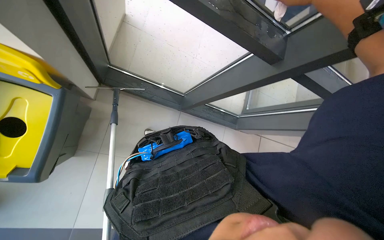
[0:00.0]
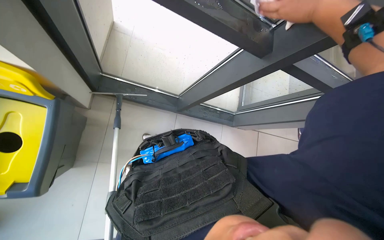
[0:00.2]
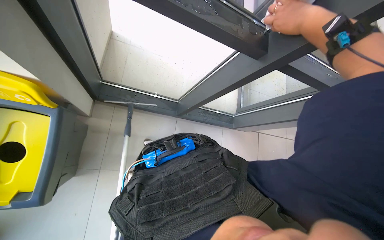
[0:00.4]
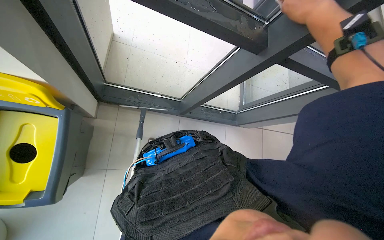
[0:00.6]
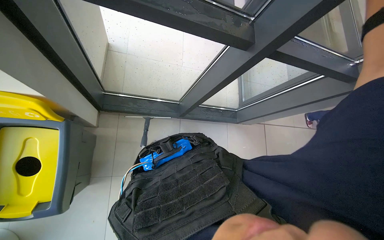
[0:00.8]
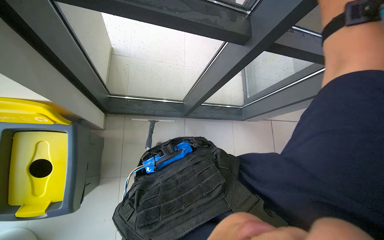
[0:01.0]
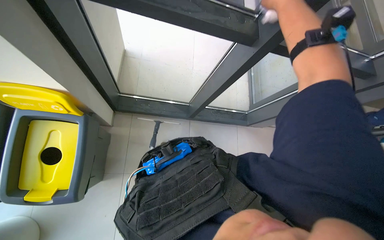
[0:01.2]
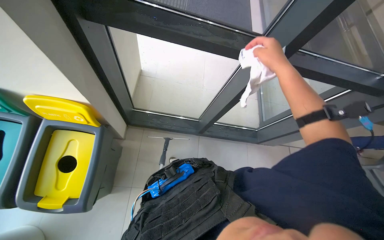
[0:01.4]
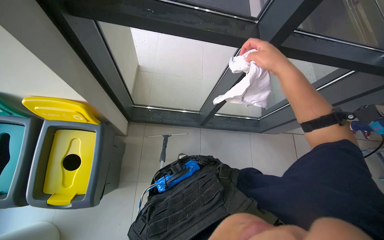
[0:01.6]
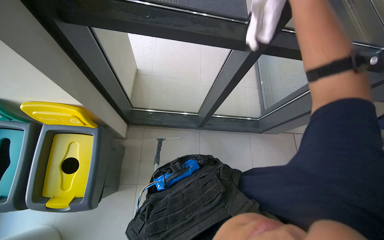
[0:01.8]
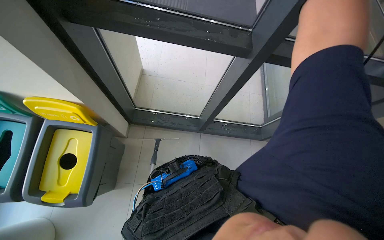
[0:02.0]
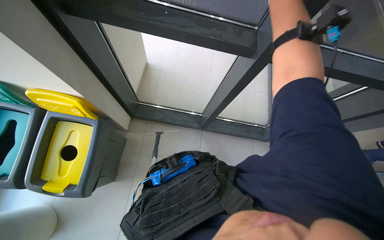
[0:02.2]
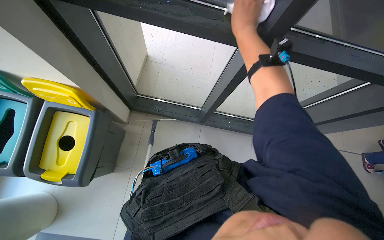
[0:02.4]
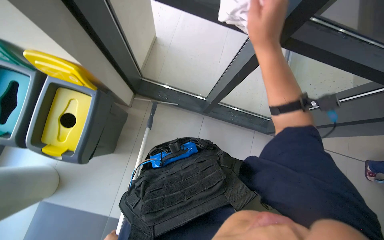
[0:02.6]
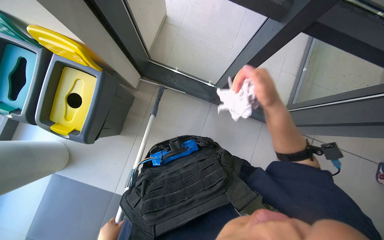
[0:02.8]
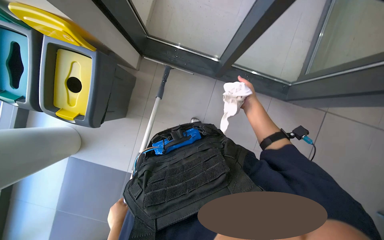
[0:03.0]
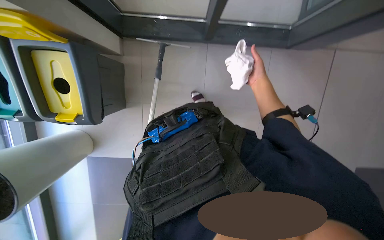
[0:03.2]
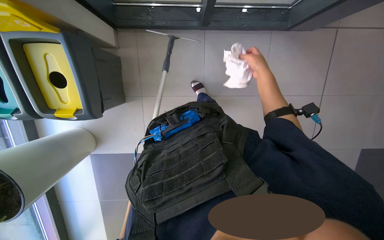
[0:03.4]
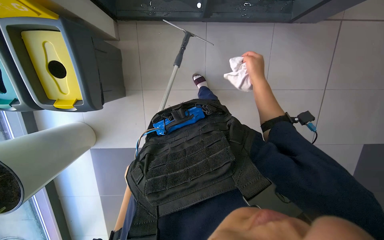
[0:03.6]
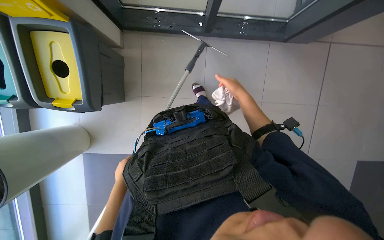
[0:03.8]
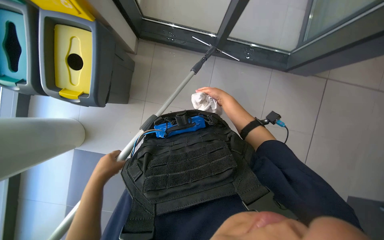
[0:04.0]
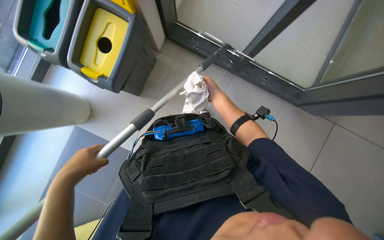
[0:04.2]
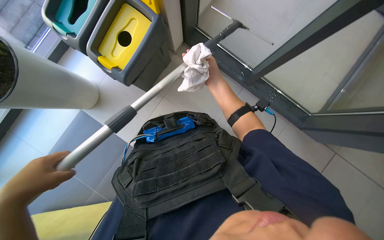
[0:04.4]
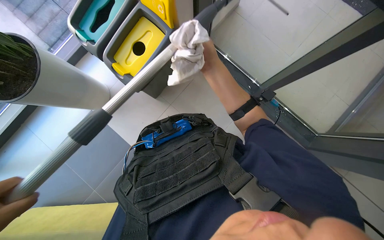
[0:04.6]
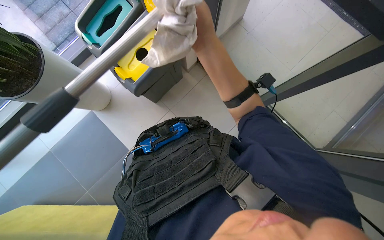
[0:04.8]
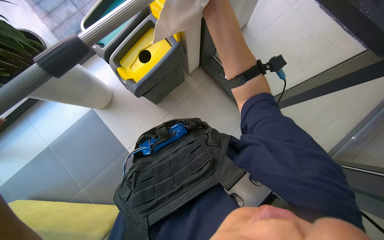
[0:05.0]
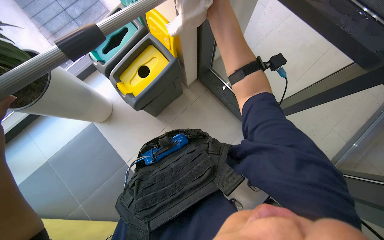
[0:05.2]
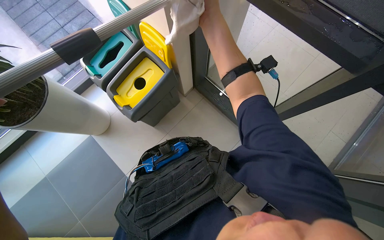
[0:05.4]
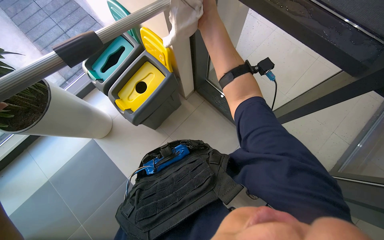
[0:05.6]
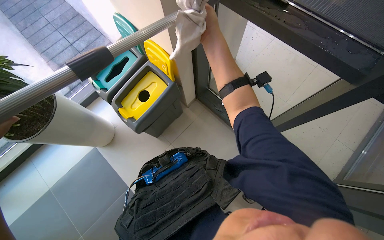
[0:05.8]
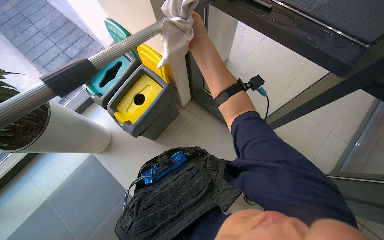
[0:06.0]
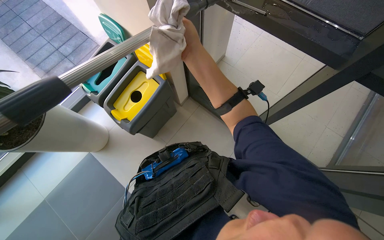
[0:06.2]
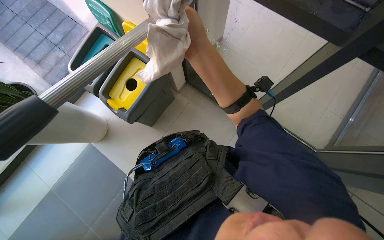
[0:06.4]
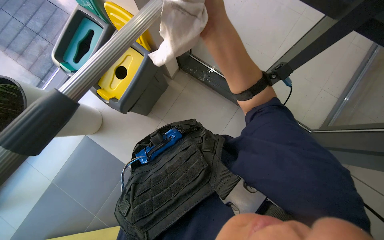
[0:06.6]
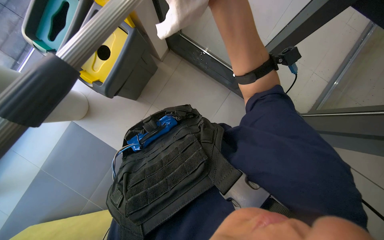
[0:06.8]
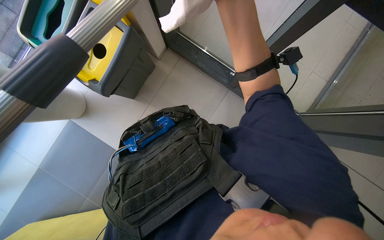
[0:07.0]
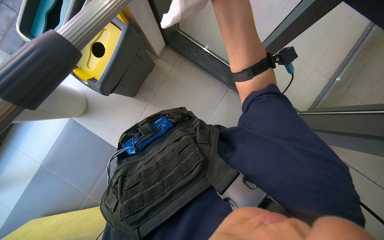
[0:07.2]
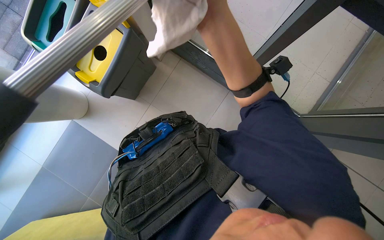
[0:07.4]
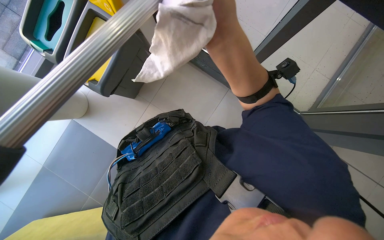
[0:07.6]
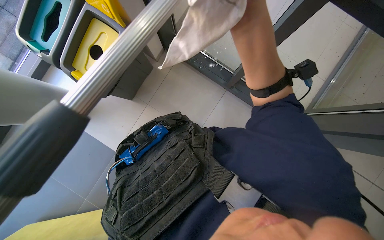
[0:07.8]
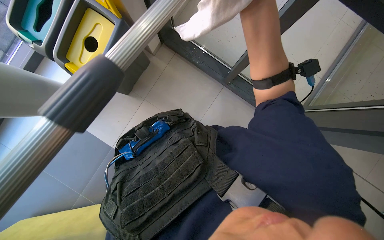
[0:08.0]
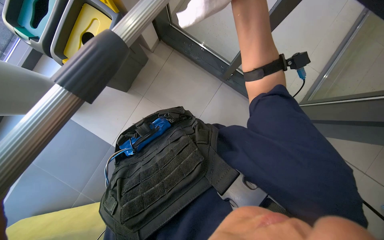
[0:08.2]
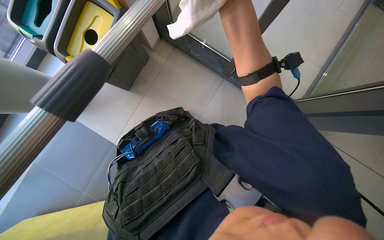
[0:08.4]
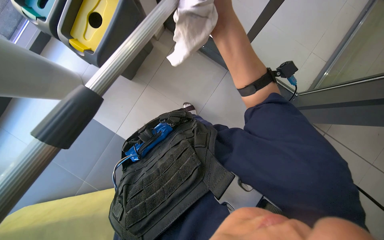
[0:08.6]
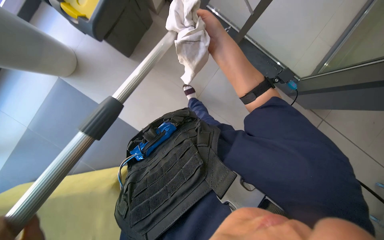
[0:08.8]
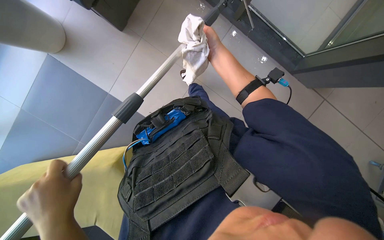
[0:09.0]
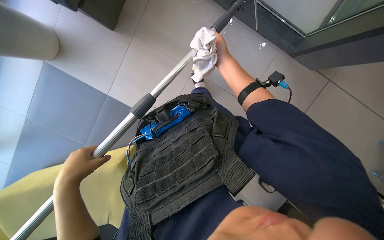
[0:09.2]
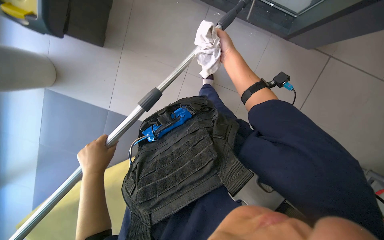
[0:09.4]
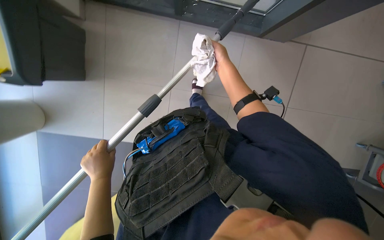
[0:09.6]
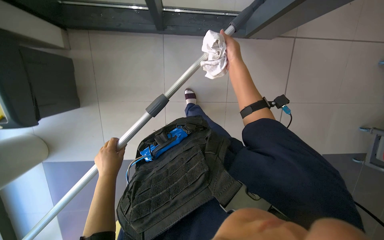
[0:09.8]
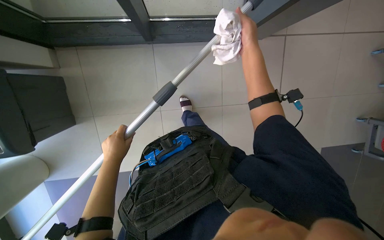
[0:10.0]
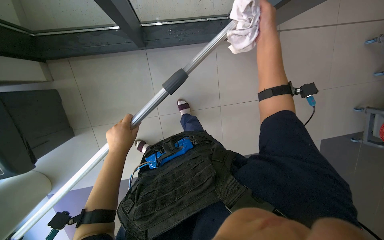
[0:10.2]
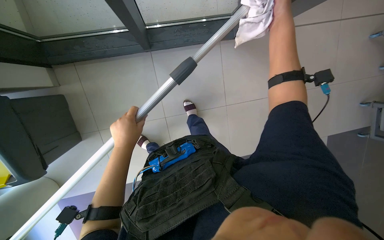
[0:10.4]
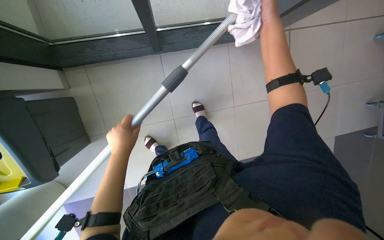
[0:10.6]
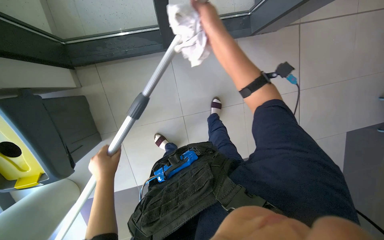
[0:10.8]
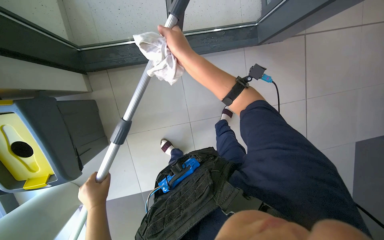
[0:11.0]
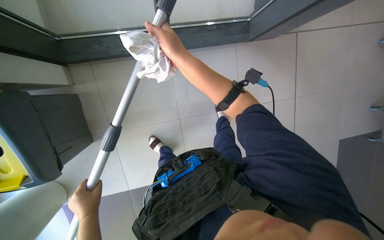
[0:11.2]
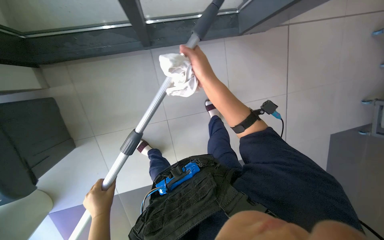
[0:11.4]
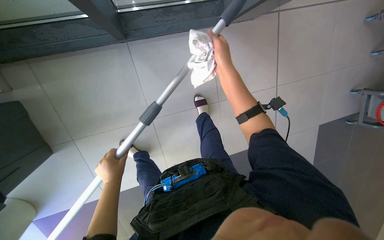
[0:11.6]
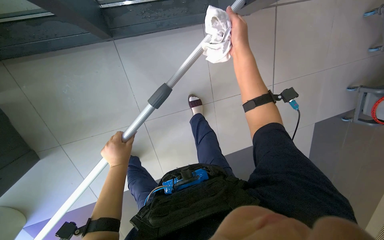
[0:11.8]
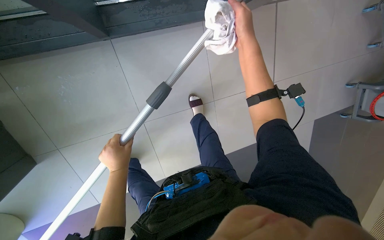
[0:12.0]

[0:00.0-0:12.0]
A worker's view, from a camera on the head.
Job: cleaning windows.
The whole recording: Cleaning glass panels. The worker cleans the glass panels with a long pole tool and then wipes them with a cloth.
0:01.6 to 0:03.0: The wearer looks roughly 20 degrees further to the left. The camera pitches downward, by about 20 degrees.
0:03.0 to 0:04.4: The scene turns about 30 degrees clockwise in the picture.
0:04.4 to 0:06.0: The view tips upward by roughly 20 degrees. The right hand travels up the picture and nearer to the camera by approximately 30 cm.
0:06.0 to 0:07.6: The wearer looks some 20 degrees further downward. The right hand is displaced down the picture by about 15 cm.
0:07.6 to 0:09.0: The view tilts some 15 degrees downward. The right hand shifts roughly 20 cm farther from the camera.
0:09.0 to 0:10.4: The left hand travels up the picture and farther from the camera by about 20 cm.

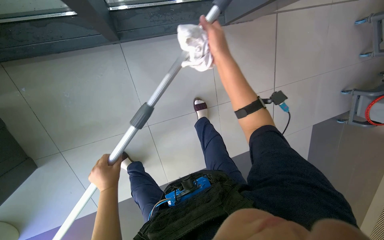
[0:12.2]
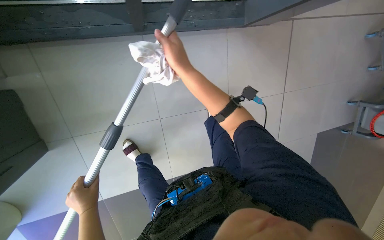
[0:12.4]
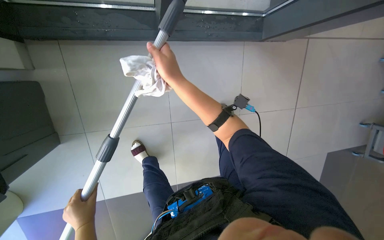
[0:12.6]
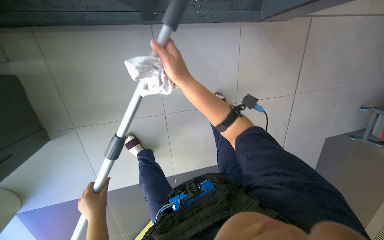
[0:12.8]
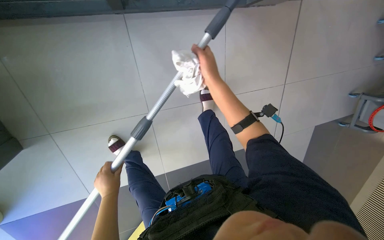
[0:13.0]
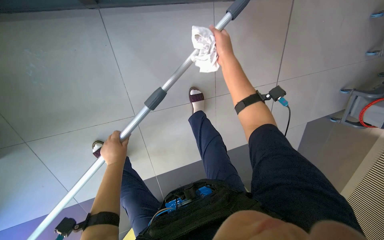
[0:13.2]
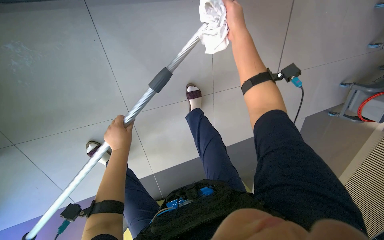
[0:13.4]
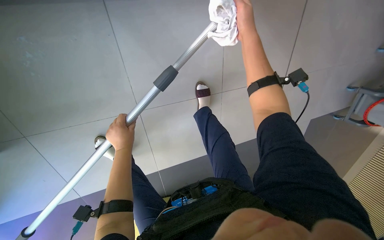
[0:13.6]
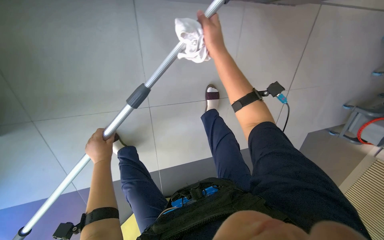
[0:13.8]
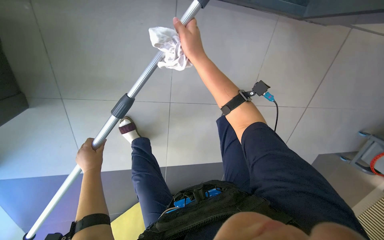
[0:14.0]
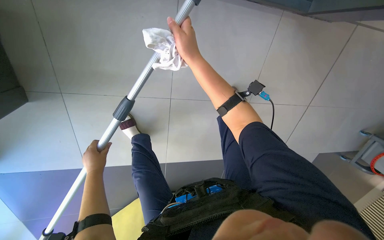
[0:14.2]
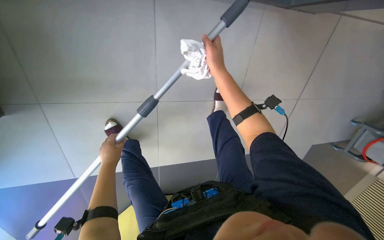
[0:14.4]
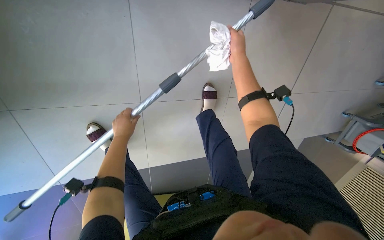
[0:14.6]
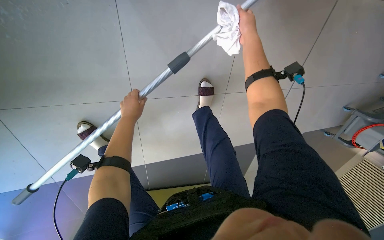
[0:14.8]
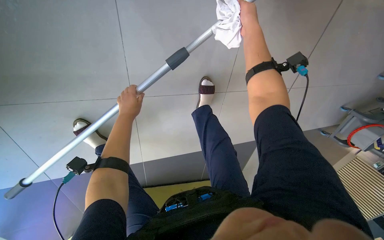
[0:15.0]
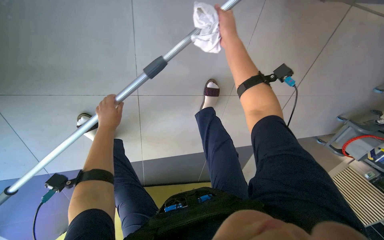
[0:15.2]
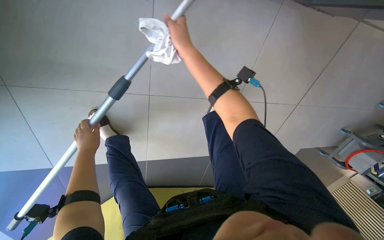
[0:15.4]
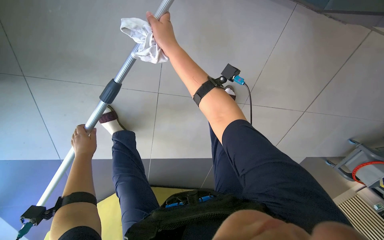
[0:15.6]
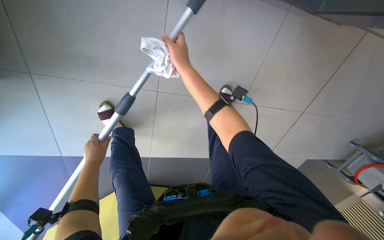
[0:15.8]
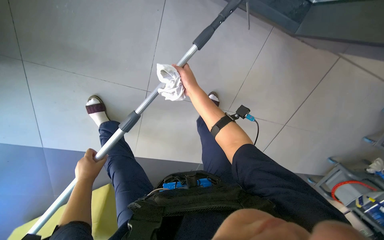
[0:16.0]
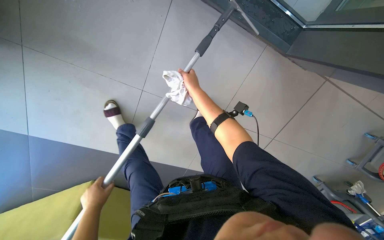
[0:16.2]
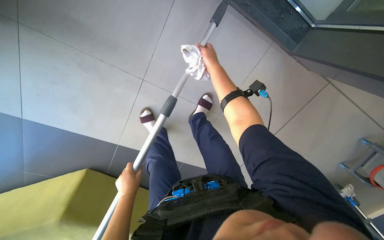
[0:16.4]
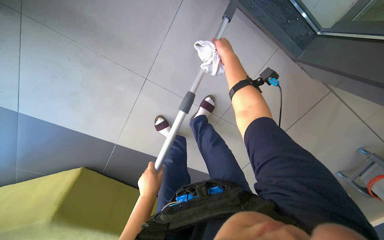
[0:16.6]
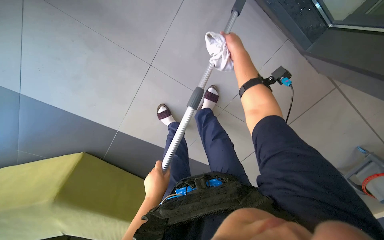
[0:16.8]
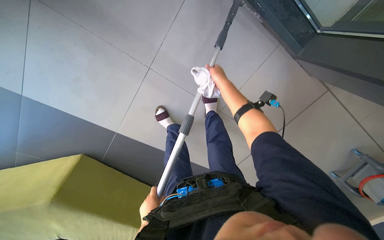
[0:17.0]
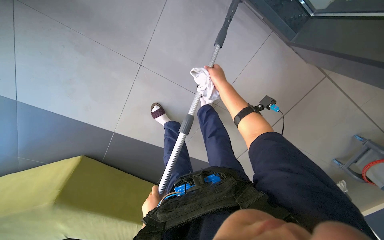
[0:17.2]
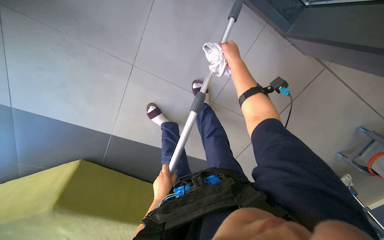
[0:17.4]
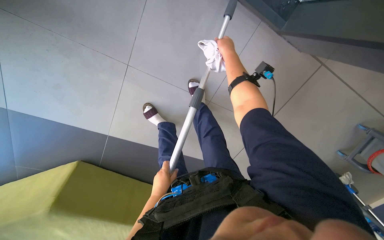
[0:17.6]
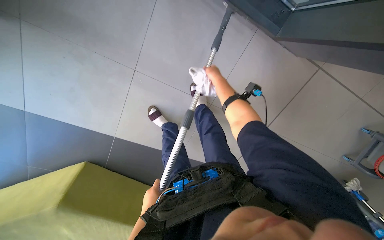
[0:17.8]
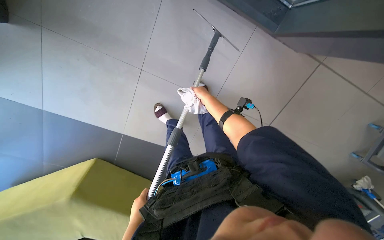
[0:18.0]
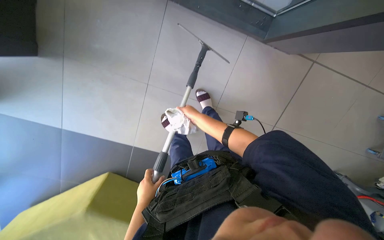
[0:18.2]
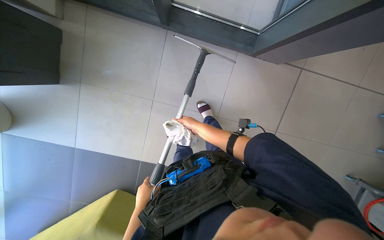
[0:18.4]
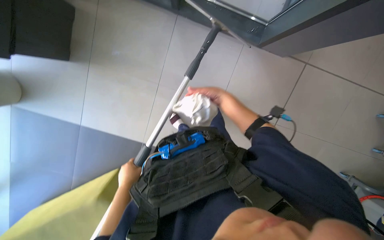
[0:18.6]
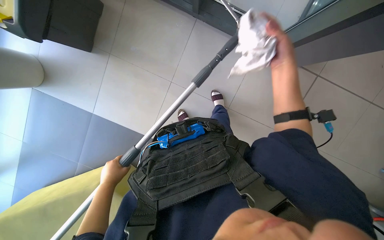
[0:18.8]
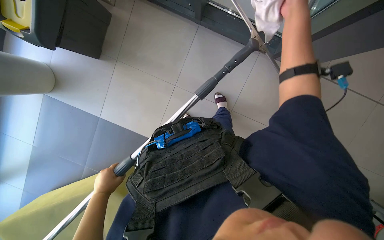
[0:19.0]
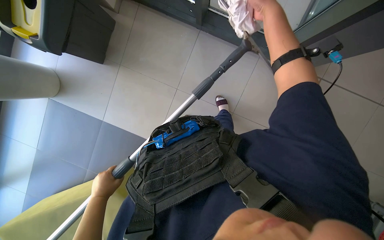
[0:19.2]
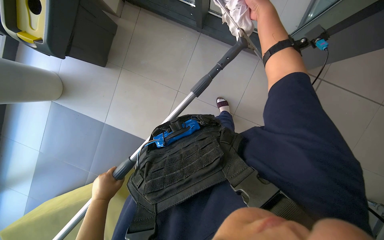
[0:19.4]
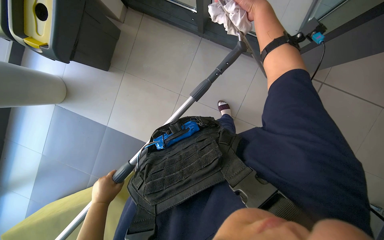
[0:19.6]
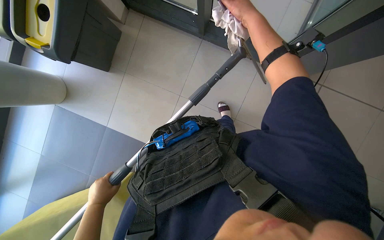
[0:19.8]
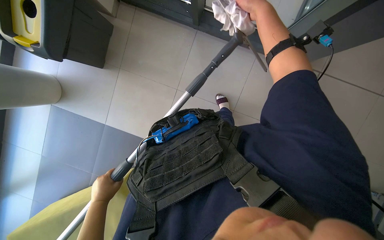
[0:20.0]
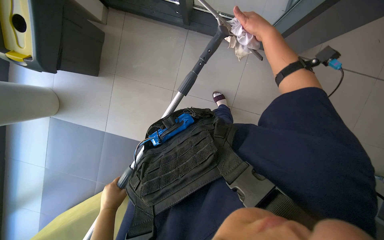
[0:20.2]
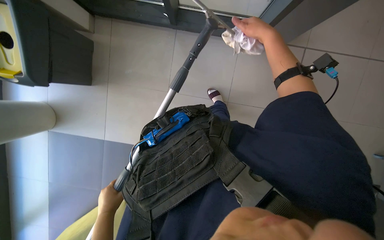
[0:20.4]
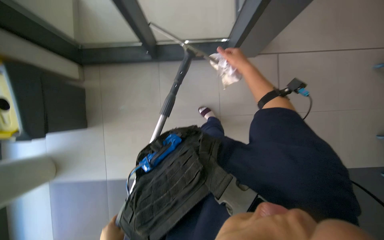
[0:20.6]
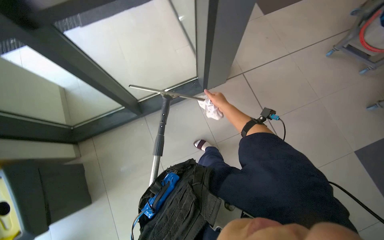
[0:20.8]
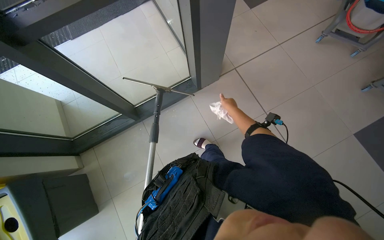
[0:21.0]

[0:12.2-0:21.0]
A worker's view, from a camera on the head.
Job: cleaning windows.
The whole recording: Cleaning glass panels. The worker cleans the glass panels with a long pole tool and then wipes them with a cloth.
0:12.2 to 0:13.6: The right hand reaches some 30 cm to the left, then returns.
0:13.6 to 0:15.2: The view swings approximately 20 degrees to the right. The view tilts approximately 15 degrees upward.
0:15.2 to 0:16.6: The left hand is displaced down the picture and to the right by about 30 cm; the right hand shifts approximately 10 cm farther from the camera, and travels to the left and back again, some 15 cm each way.
0:18.0 to 0:19.6: The view tilts approximately 15 degrees upward. The left hand shifts roughly 10 cm to the left. The right hand moves nearer to the camera, some 50 cm.
0:19.6 to 0:21.0: The view tilts about 20 degrees upward. The scene rotates counterclockwise by roughly 50 degrees.
